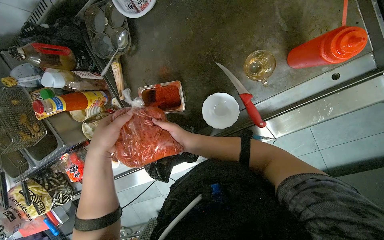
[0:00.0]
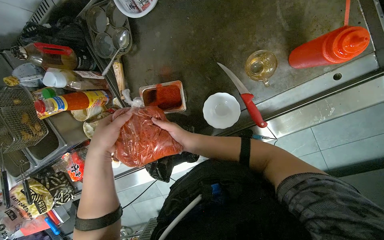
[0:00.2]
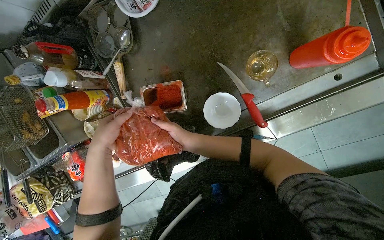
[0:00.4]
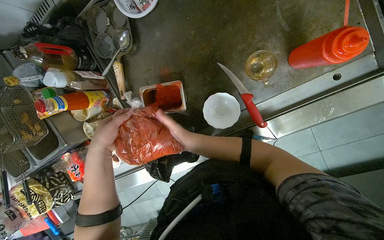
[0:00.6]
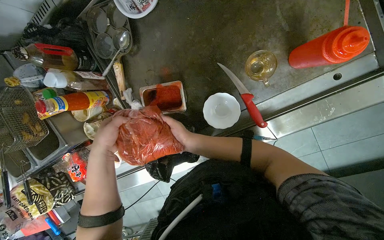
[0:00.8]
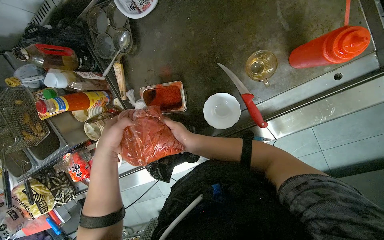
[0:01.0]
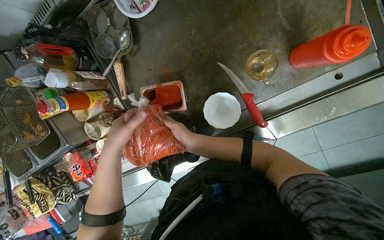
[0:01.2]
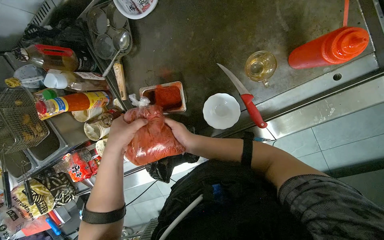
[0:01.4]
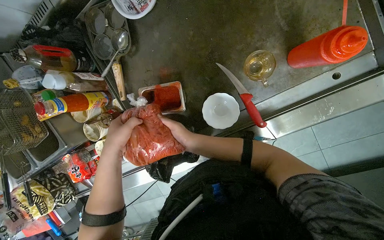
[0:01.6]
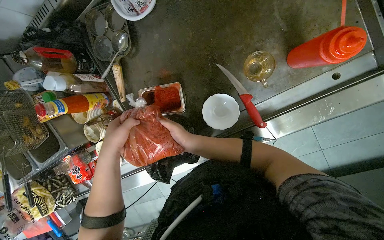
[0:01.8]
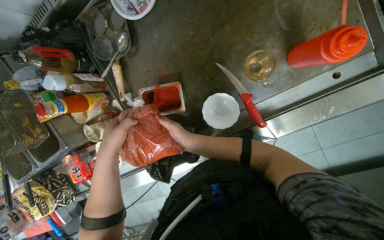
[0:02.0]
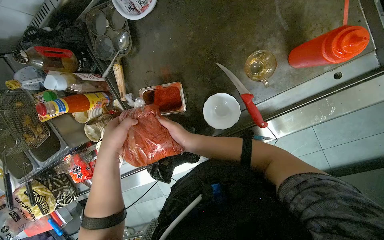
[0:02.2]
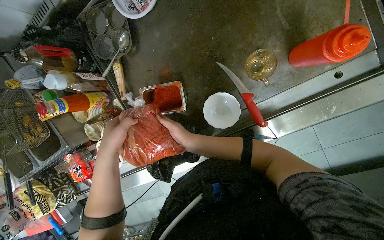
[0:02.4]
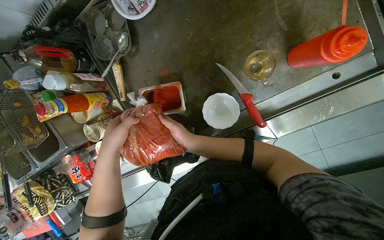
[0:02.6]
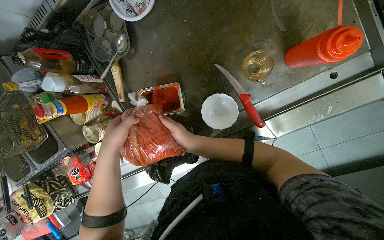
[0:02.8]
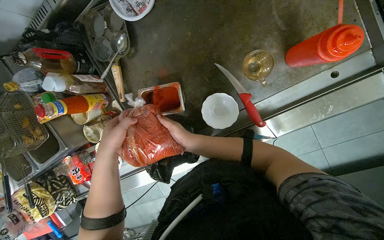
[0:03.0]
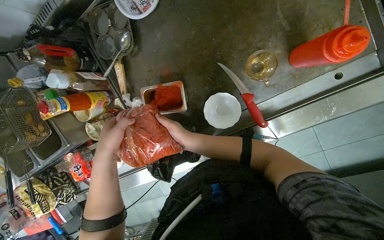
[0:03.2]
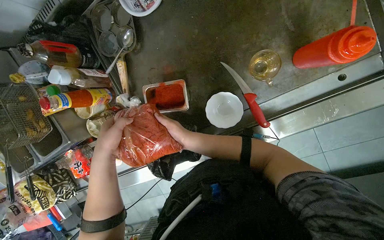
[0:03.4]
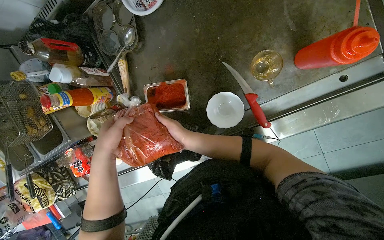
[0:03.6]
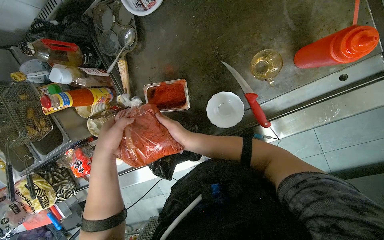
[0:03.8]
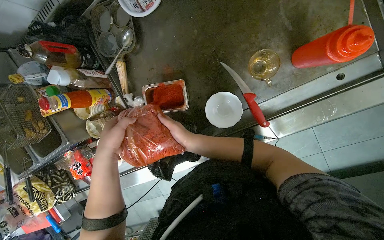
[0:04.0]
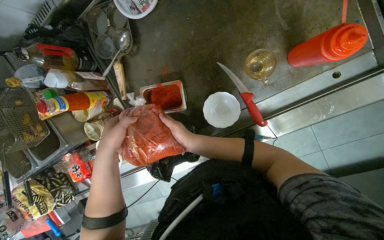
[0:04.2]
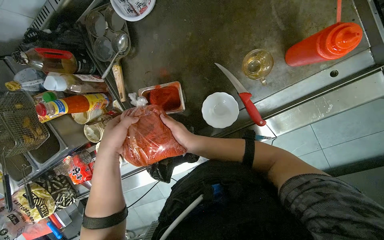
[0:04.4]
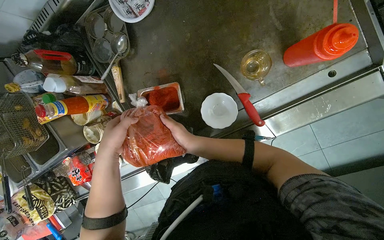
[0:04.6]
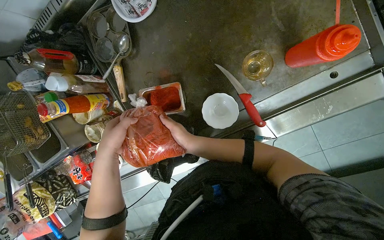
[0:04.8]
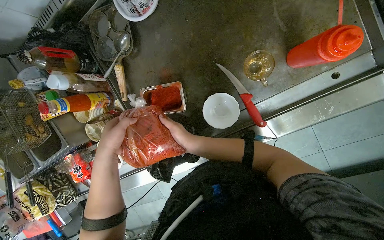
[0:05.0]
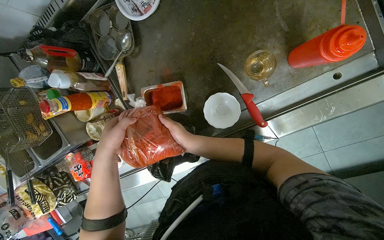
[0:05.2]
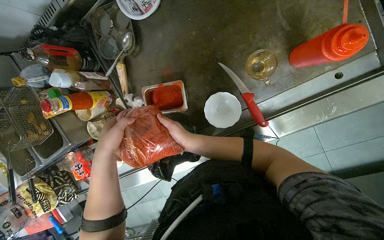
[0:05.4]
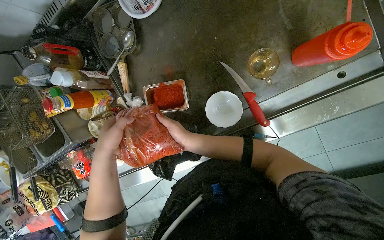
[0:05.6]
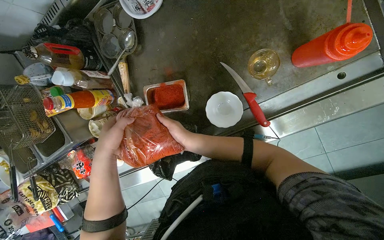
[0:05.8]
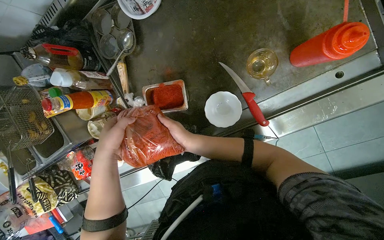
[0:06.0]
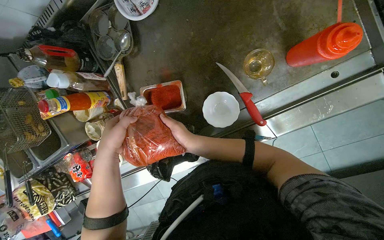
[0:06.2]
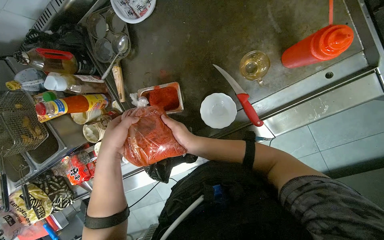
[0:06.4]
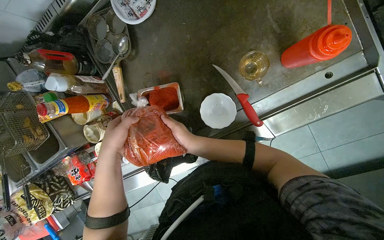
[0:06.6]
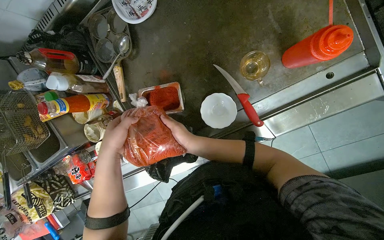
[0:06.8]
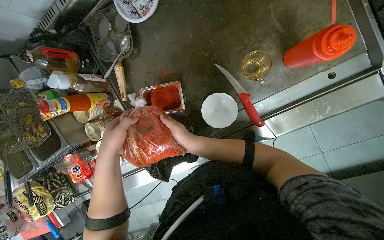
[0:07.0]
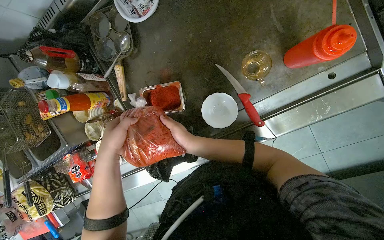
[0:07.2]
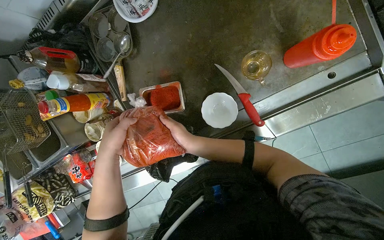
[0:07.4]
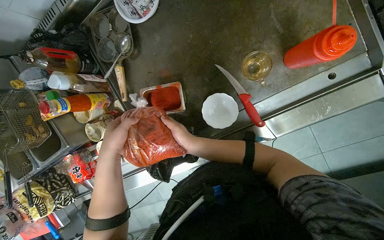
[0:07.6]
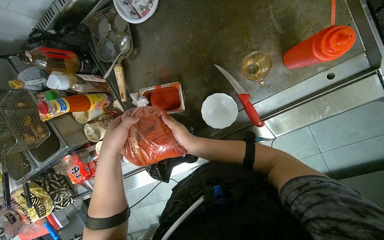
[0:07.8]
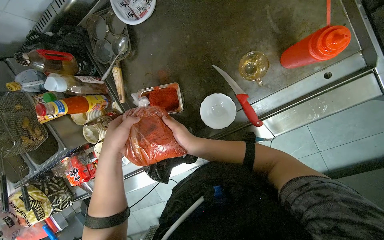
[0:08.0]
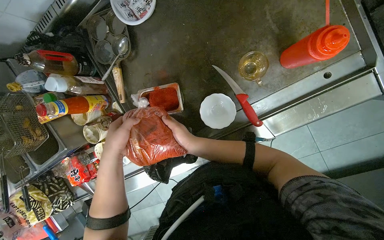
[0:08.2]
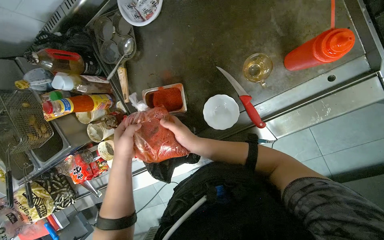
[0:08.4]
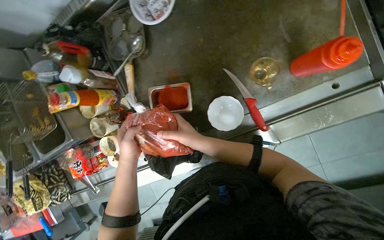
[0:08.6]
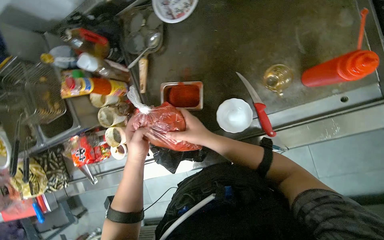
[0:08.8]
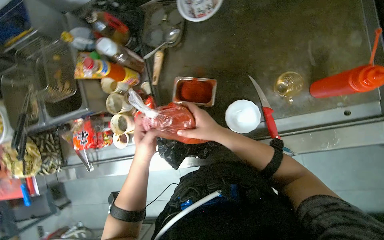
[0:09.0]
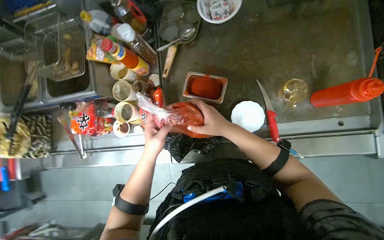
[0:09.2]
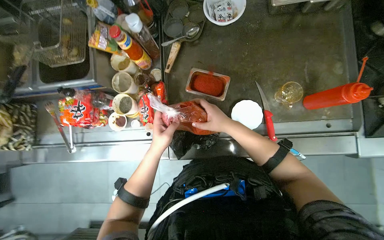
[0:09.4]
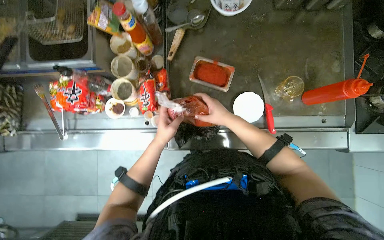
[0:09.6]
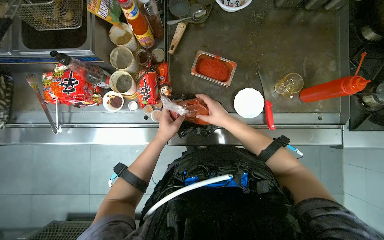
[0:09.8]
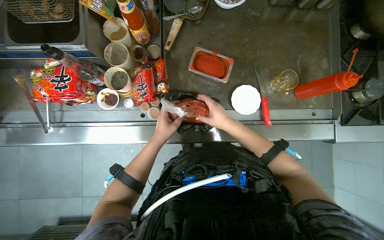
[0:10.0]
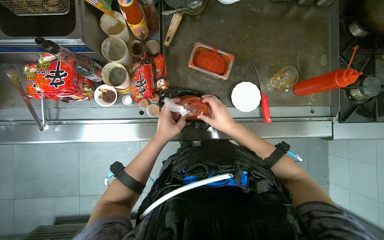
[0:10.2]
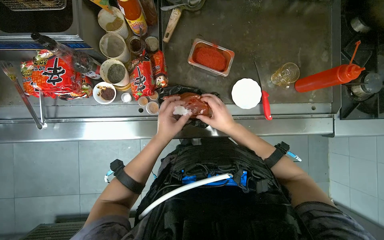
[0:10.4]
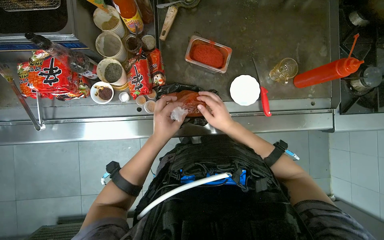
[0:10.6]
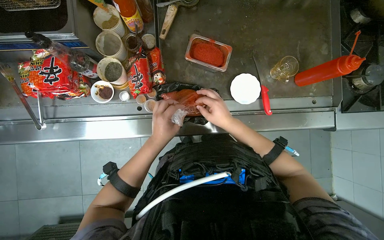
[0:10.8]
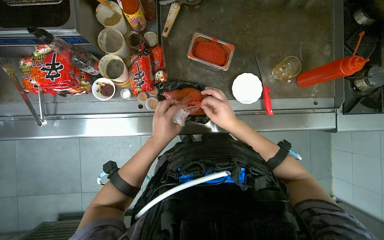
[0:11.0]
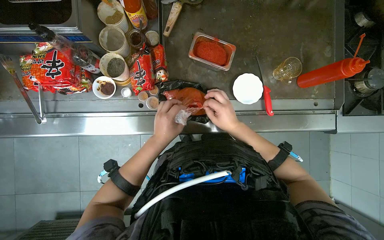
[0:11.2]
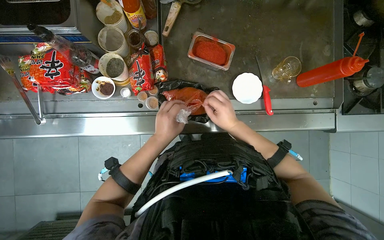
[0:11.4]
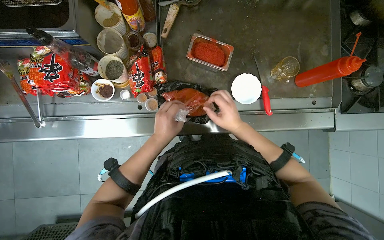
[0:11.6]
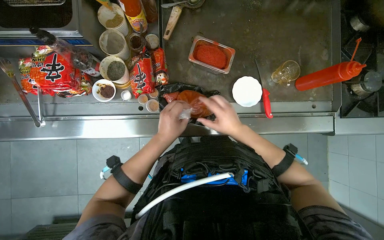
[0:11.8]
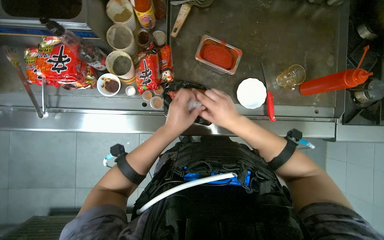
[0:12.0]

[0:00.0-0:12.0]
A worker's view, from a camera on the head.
Job: preparing food.
The whole recording: Transferring red paste into container. The worker unpacks a bag of red paste and transfers it into a metal container.
0:01.6 to 0:07.6: The hands make small movements and keep their place.
0:09.0 to 0:10.4: The camera sweeps to the right, by roughly 20 degrees.
0:10.4 to 0:12.0: The right hand is displaced nearer to the camera by some 10 cm.

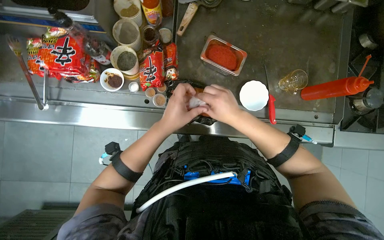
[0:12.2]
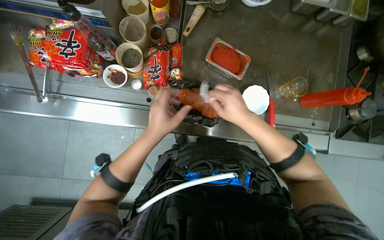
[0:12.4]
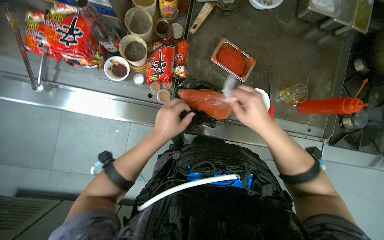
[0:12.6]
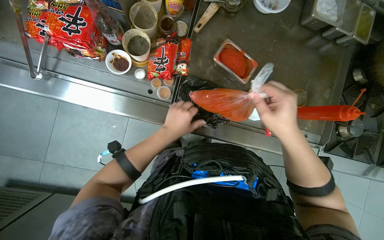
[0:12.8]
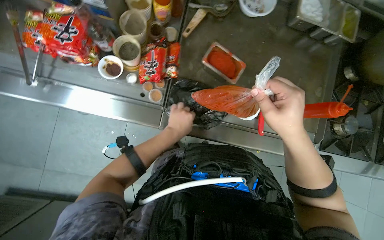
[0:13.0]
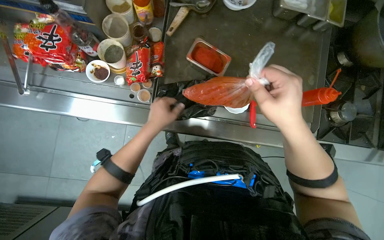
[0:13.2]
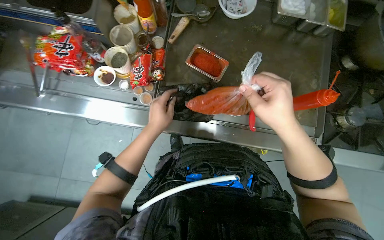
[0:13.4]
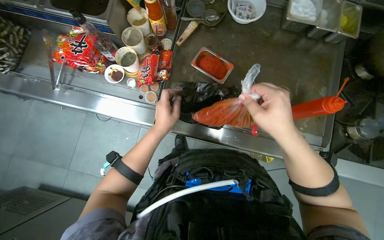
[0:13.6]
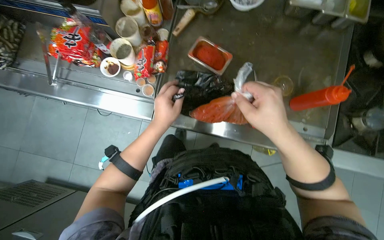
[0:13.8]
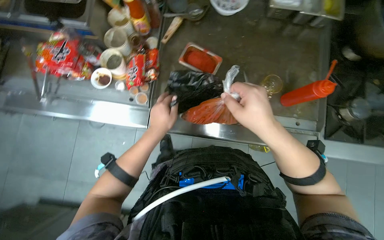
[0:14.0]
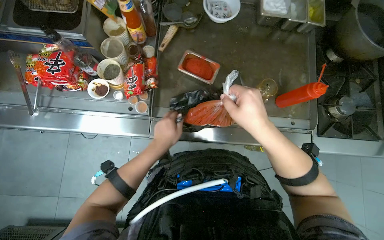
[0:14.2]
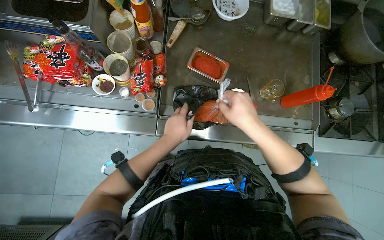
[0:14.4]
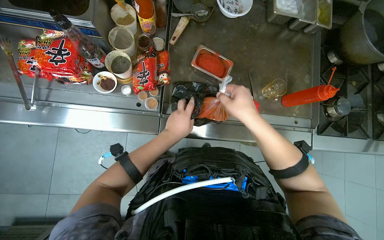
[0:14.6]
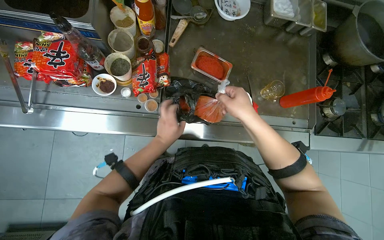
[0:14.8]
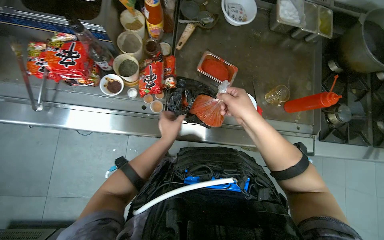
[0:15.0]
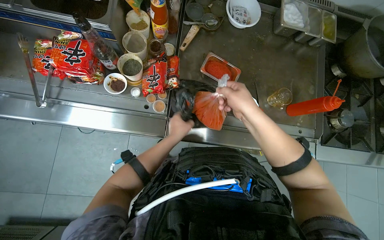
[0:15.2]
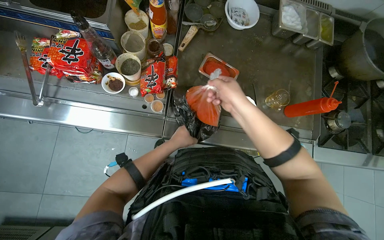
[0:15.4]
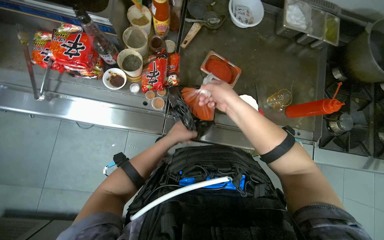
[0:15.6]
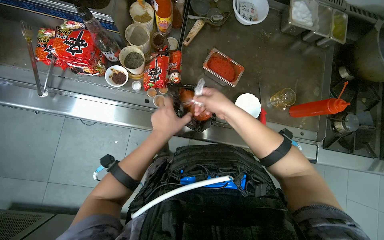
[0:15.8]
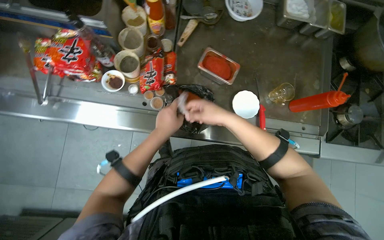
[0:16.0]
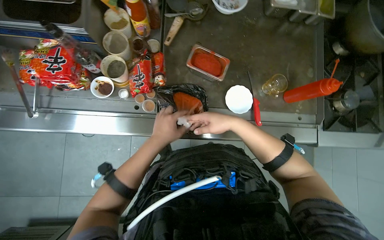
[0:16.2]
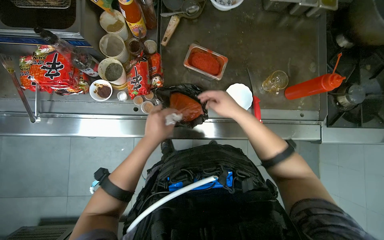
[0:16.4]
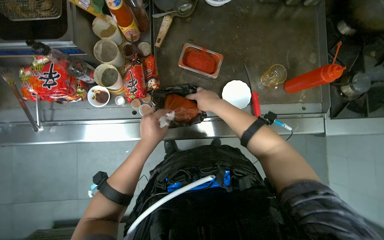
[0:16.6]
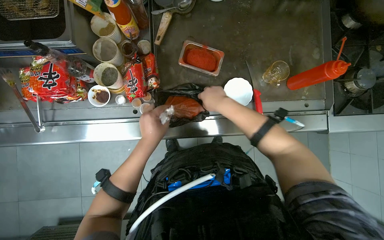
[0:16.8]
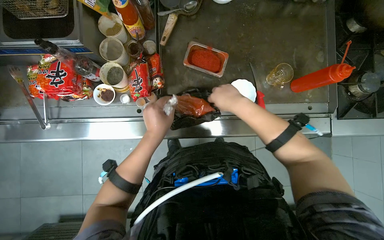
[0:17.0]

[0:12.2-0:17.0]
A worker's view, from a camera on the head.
Job: preparing food.
The whole recording: Transferring red paste into container. The worker unpacks a bag of red paste and transfers it into a metal container.
0:12.2 to 0:13.8: The right hand is displaced nearer to the camera by some 15 cm.
0:13.8 to 0:15.4: The left hand travels farther from the camera by some 10 cm. The right hand heads up the picture and farther from the camera, covering some 15 cm.
0:15.4 to 0:17.0: The left hand goes roughly 10 cm nearer to the camera.

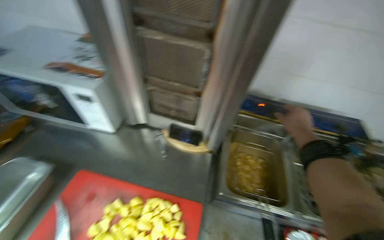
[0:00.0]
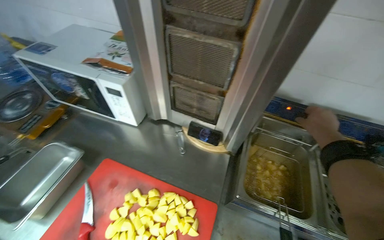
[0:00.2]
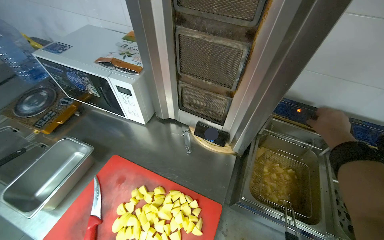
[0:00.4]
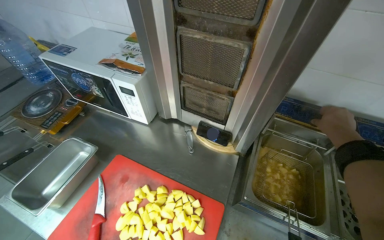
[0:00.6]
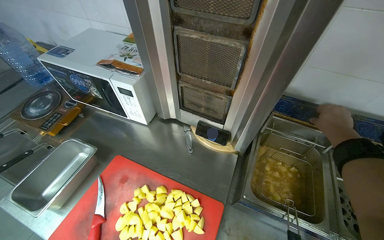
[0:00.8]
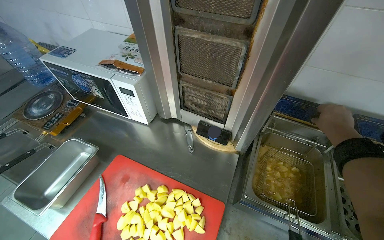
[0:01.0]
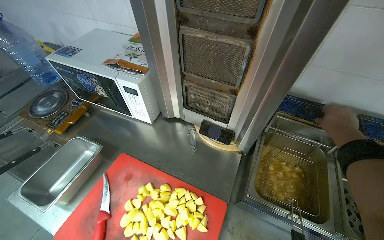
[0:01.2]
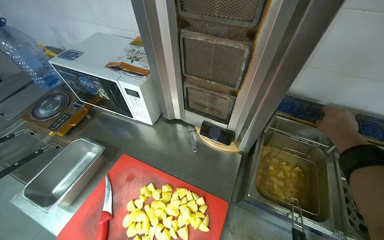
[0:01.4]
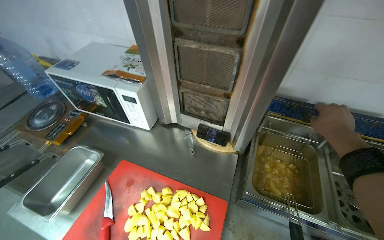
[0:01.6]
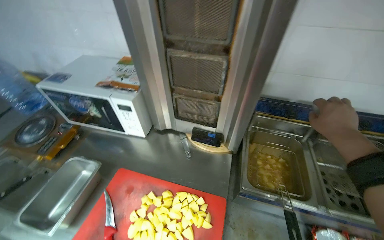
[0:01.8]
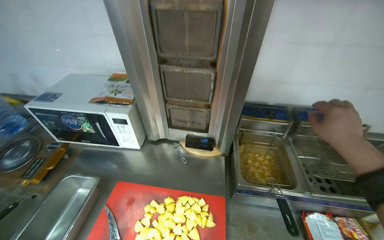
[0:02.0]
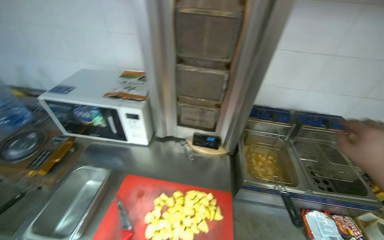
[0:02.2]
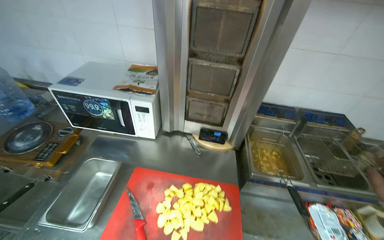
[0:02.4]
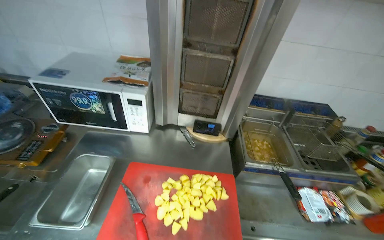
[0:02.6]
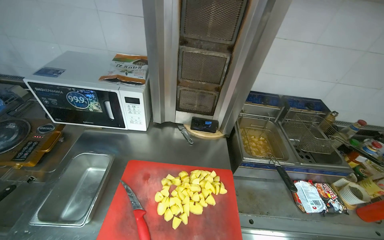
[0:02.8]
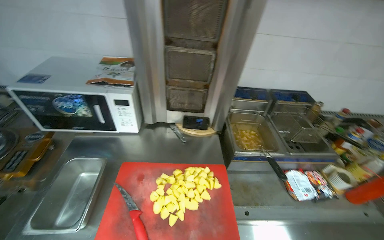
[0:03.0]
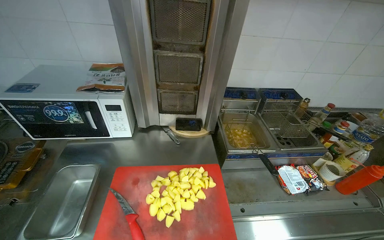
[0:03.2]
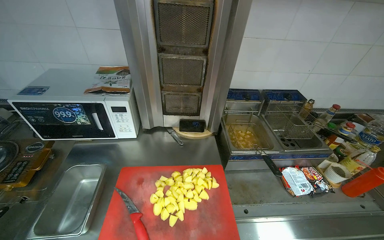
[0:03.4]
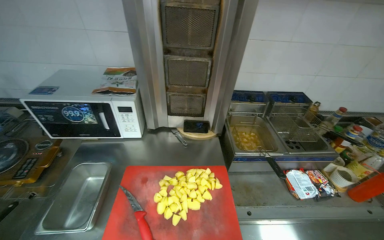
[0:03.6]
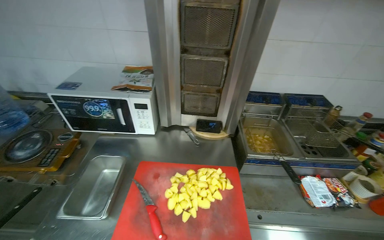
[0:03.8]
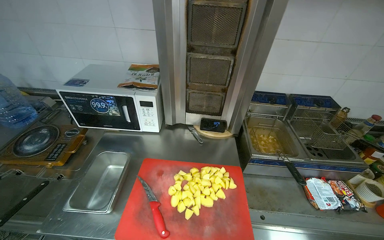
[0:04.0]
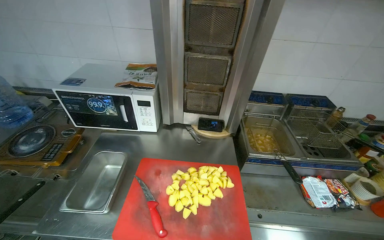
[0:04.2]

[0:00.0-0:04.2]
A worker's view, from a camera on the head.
Job: cooking food.
The whole recording: Frying potatoes in deep fryer. The worker stirs potatoes in the deep fryer and adjusts its settings.
0:01.4 to 0:02.8: The wearer's head swings roughly 20 degrees to the right.
